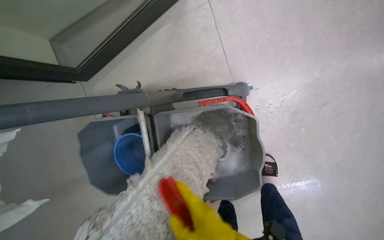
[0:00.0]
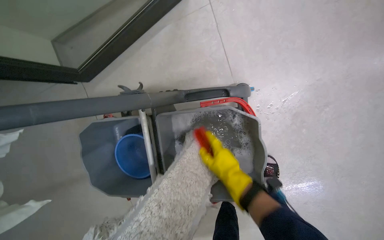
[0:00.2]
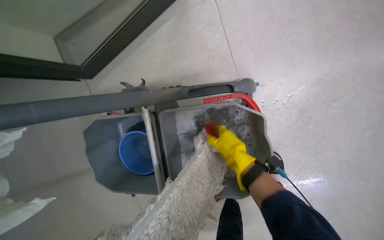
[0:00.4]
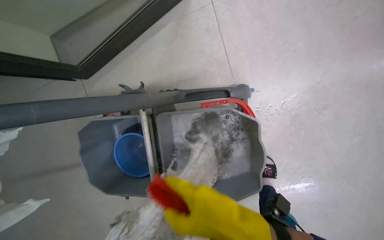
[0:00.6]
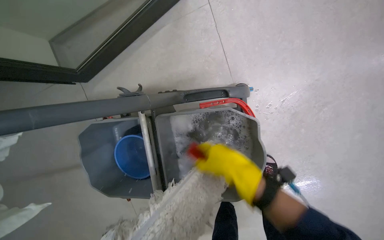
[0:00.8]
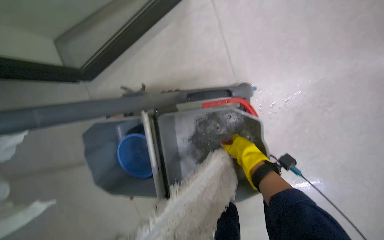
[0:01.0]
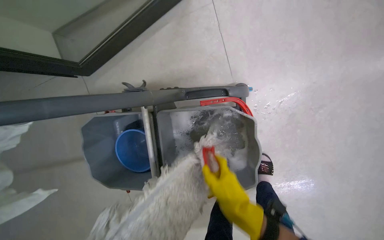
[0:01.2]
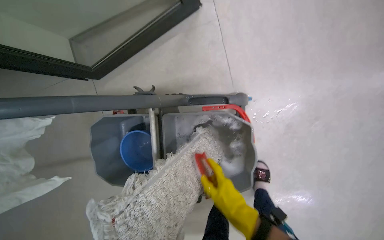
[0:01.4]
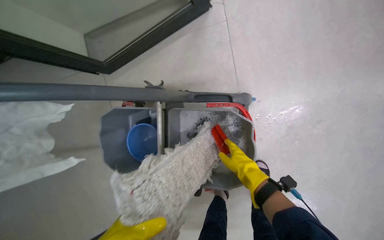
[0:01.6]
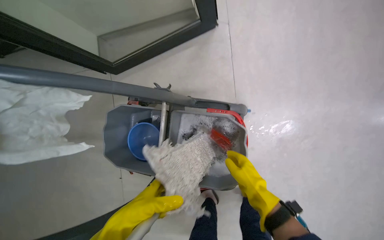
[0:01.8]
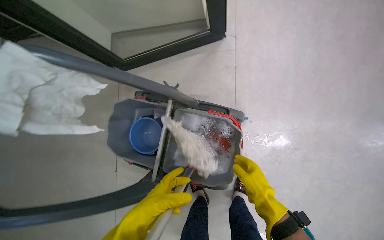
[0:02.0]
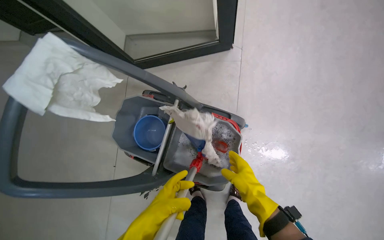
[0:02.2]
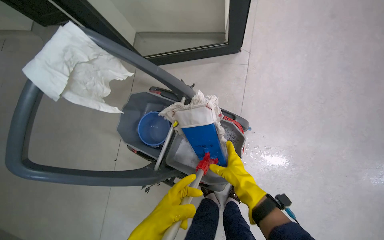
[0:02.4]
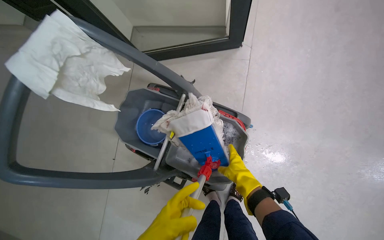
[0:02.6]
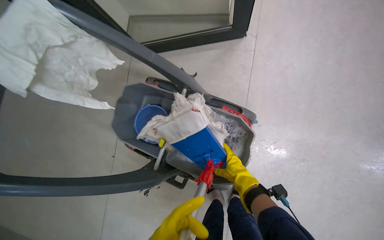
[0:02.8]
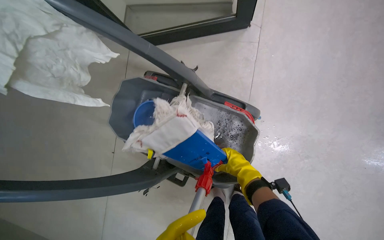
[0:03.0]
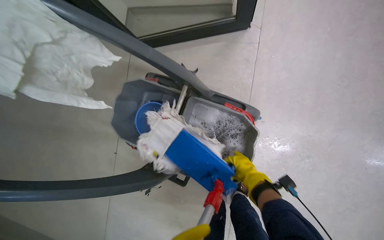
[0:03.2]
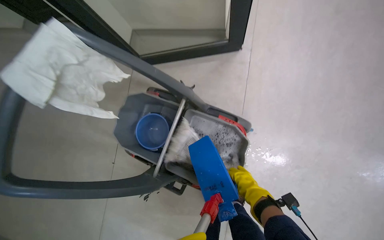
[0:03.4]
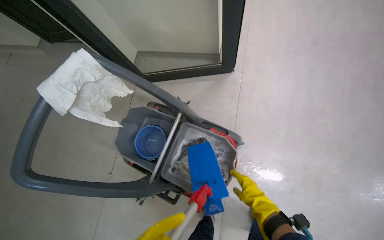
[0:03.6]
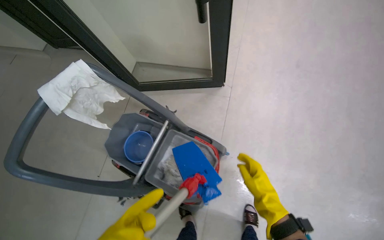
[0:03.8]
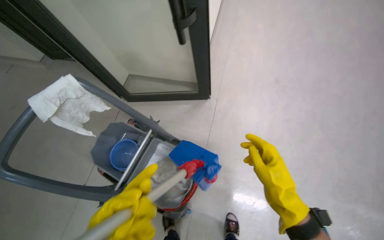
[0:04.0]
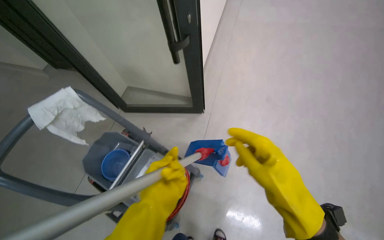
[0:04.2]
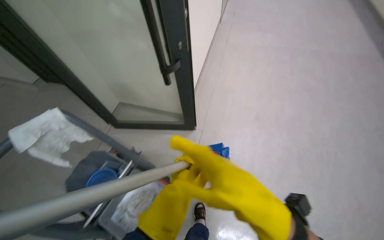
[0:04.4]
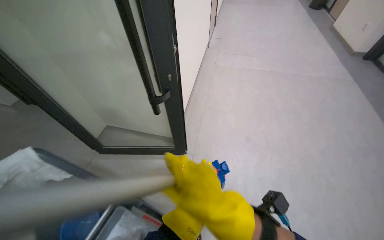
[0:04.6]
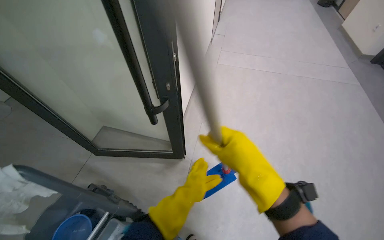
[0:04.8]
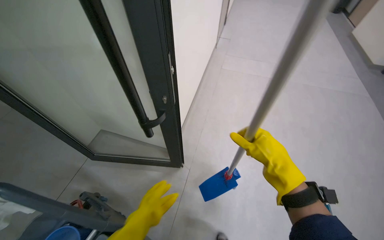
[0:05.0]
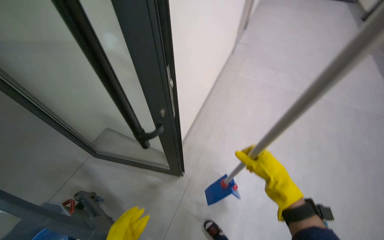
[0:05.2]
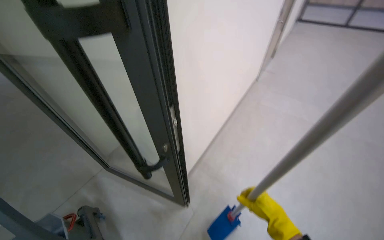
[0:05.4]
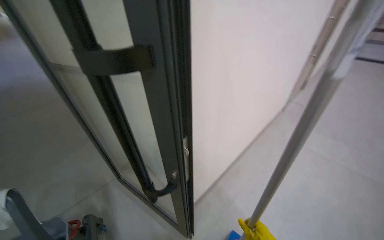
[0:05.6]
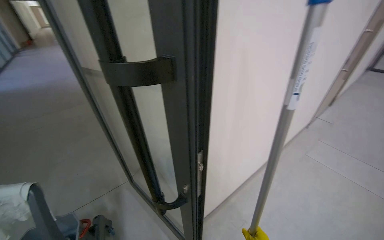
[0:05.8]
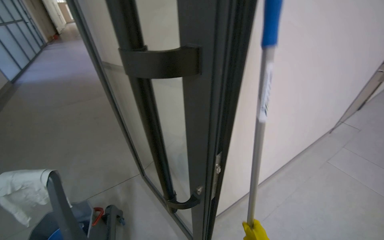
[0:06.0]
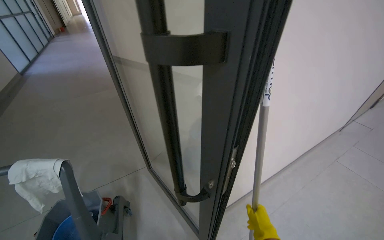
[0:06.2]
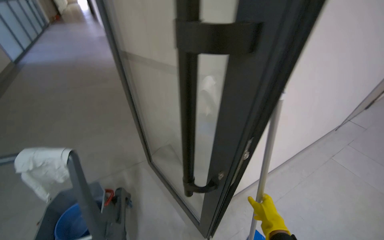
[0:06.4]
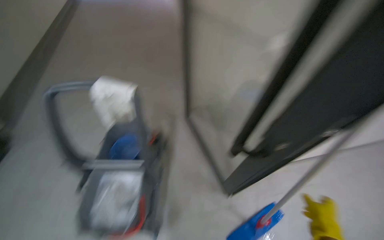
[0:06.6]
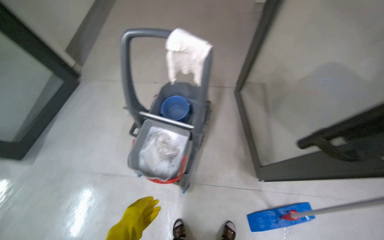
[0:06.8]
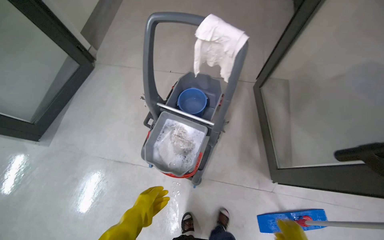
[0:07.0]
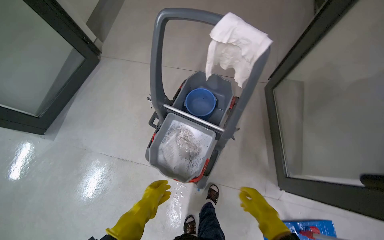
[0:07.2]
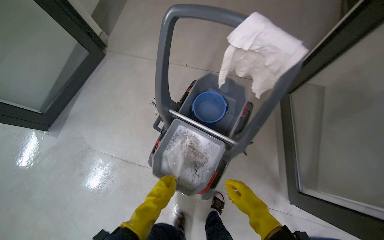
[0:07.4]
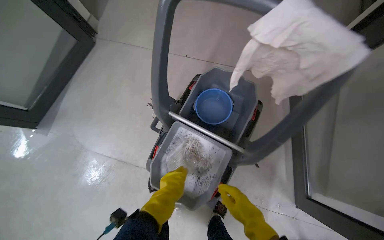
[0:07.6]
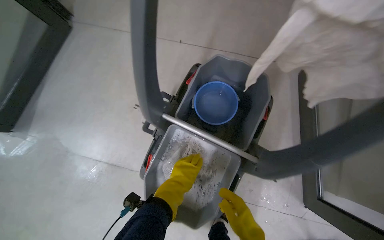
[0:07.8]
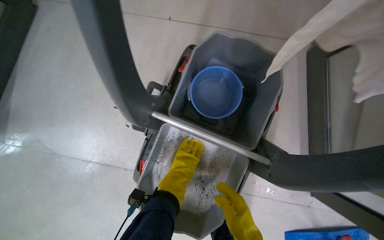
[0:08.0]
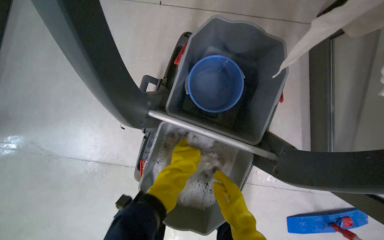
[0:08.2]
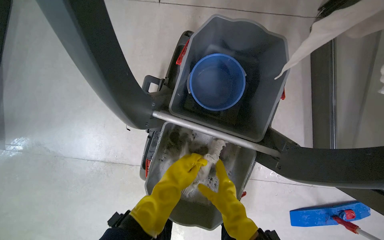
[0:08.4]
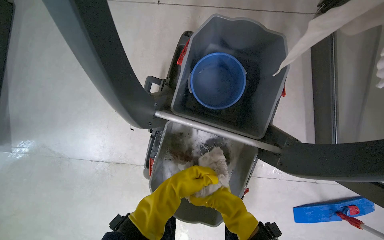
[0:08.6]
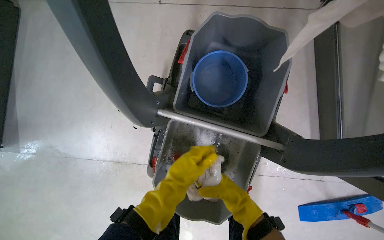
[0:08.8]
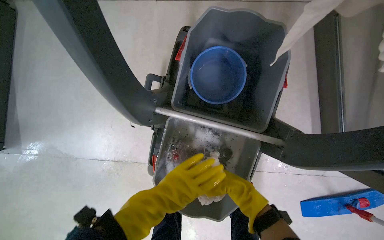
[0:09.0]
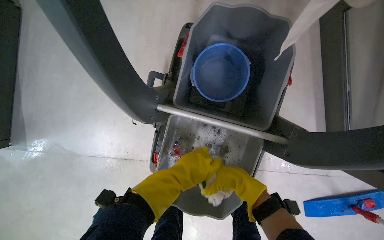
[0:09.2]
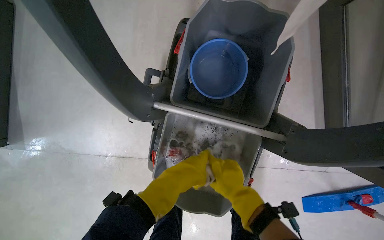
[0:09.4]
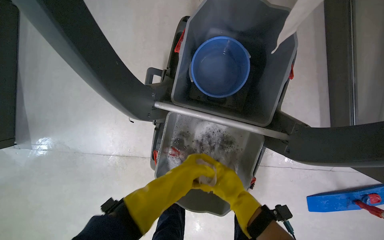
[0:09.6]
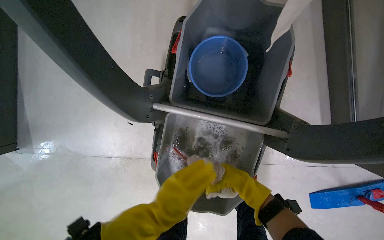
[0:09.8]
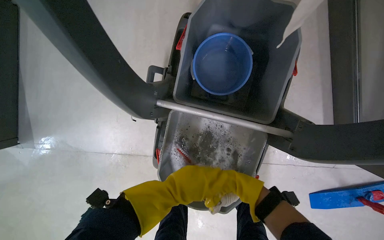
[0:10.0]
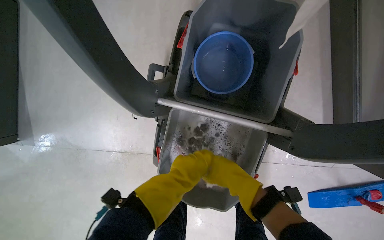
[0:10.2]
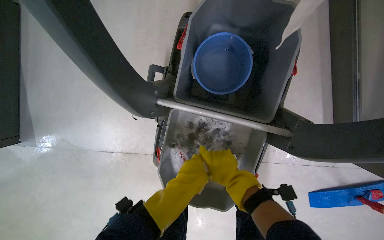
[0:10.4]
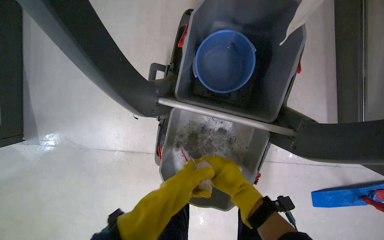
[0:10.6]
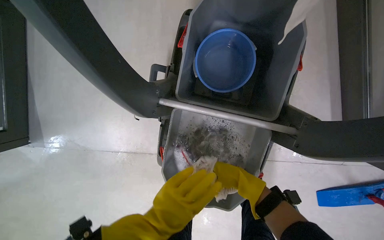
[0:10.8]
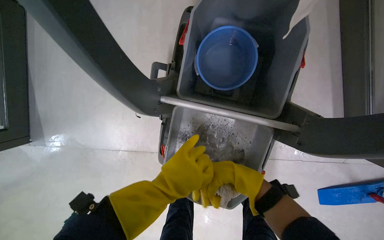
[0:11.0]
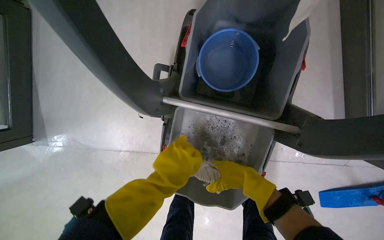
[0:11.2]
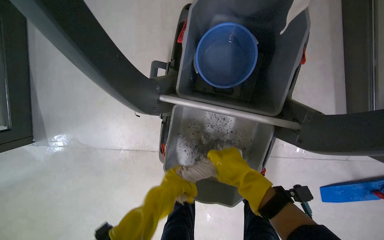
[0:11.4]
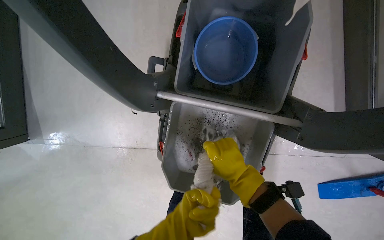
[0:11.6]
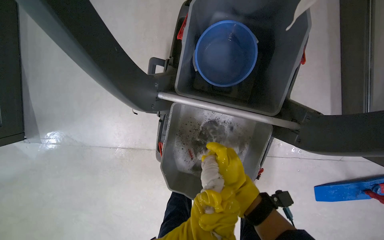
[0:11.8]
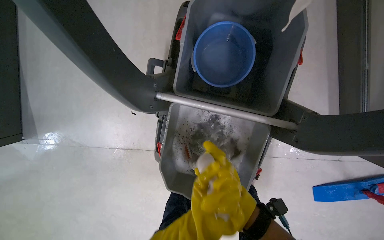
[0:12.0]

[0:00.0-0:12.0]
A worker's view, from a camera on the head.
Job: preparing cleaning supplies.
The whole recording: Cleaning mop head. The worker cleans and wrings the mop head in the cleaning cart bucket.
0:00.0 to 0:01.6: The right hand swings nearer and farther, some 20 cm each way, with 3 reversals.
0:03.0 to 0:04.4: The wearer moves roughly 40 cm. The view tips upward by some 30 degrees.
0:04.4 to 0:06.0: The head travels some 50 cm. The wearer's head swings some 40 degrees to the left. The camera pitches upward, by roughly 20 degrees.
0:06.0 to 0:07.6: The camera is carried some 70 cm. The head rotates roughly 50 degrees to the left. The view tilts about 40 degrees downward.
0:07.6 to 0:09.0: The camera pitches downward, by about 15 degrees.
0:10.4 to 0:12.0: The left hand heads down the picture, covering roughly 15 cm. The right hand moves nearer and farther over approximately 15 cm, changing direction 2 times.

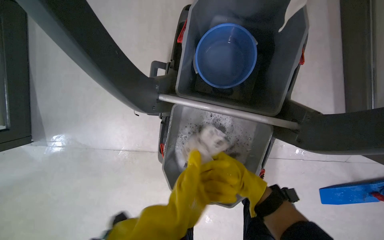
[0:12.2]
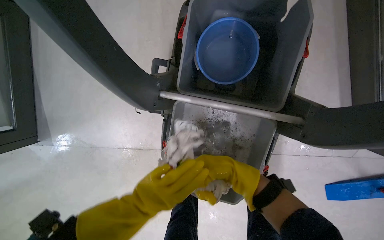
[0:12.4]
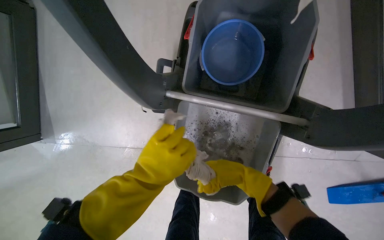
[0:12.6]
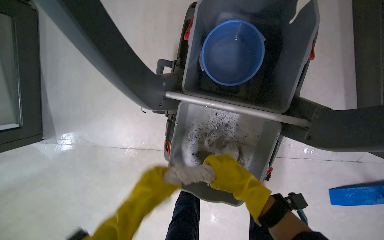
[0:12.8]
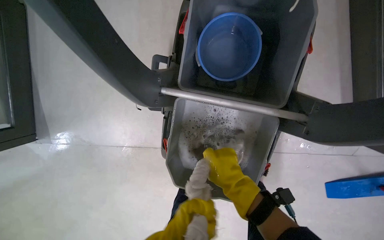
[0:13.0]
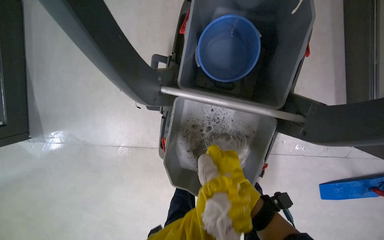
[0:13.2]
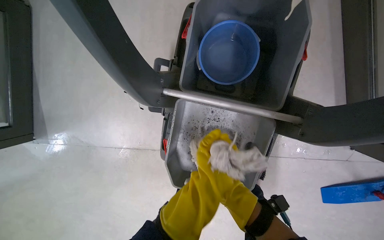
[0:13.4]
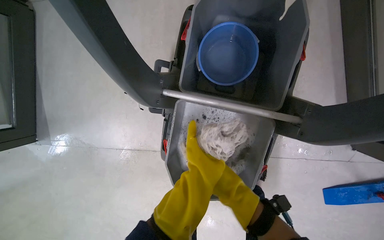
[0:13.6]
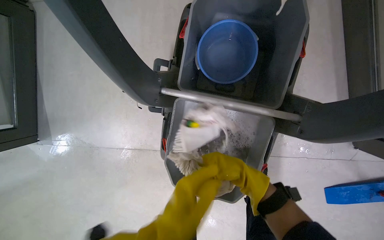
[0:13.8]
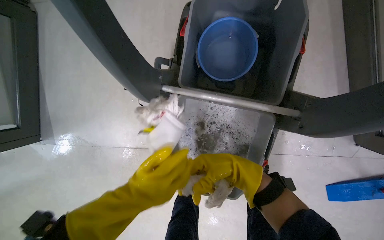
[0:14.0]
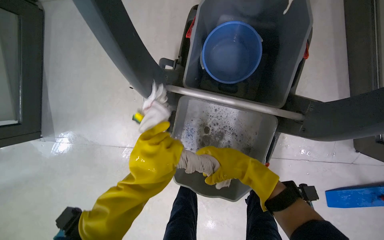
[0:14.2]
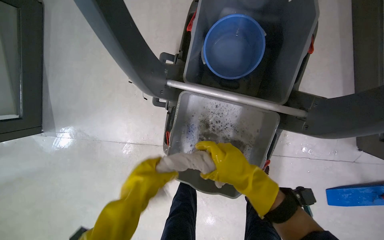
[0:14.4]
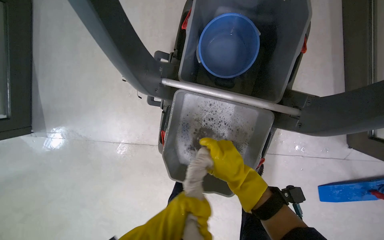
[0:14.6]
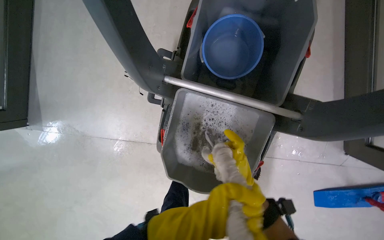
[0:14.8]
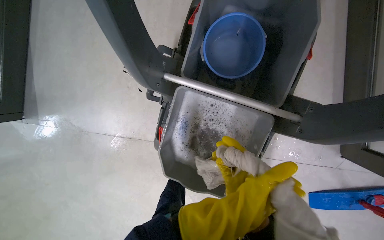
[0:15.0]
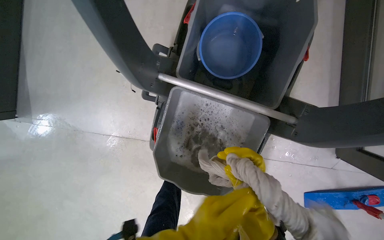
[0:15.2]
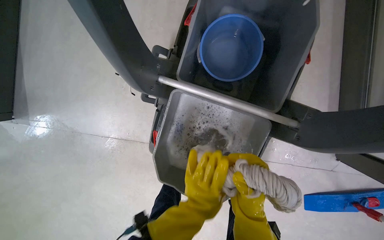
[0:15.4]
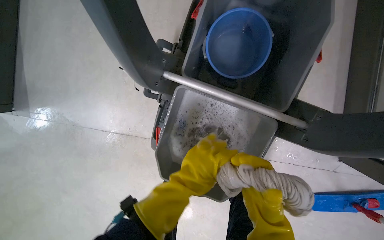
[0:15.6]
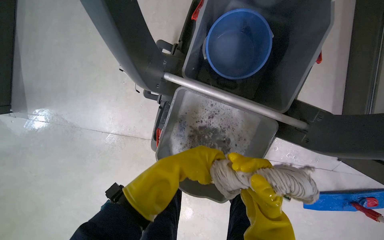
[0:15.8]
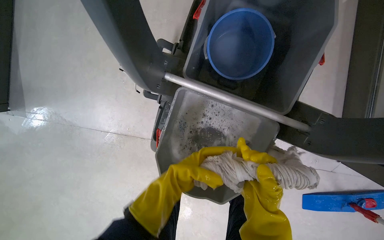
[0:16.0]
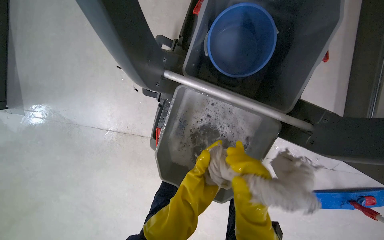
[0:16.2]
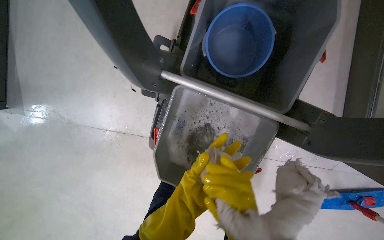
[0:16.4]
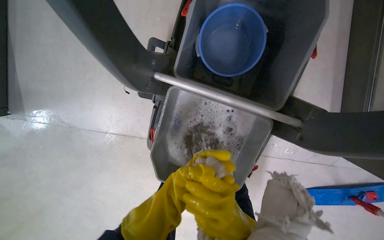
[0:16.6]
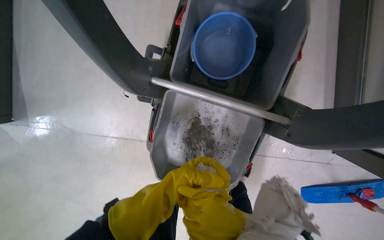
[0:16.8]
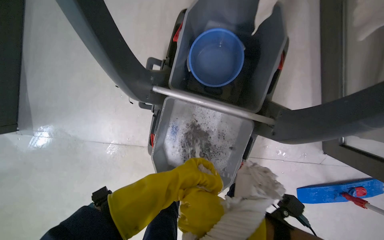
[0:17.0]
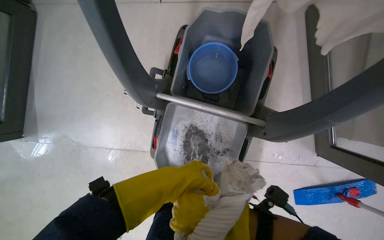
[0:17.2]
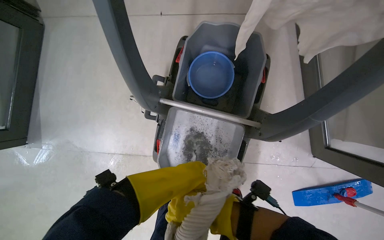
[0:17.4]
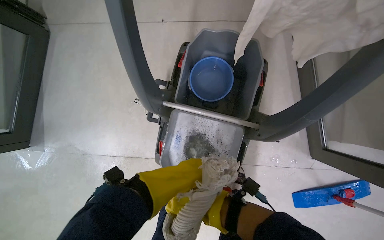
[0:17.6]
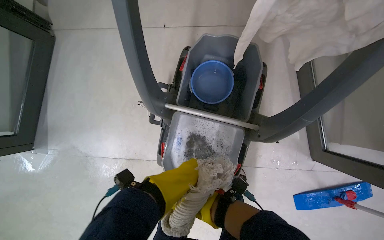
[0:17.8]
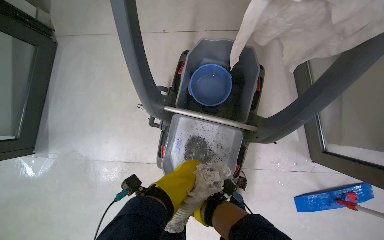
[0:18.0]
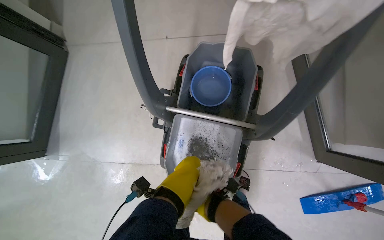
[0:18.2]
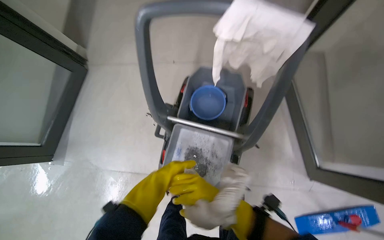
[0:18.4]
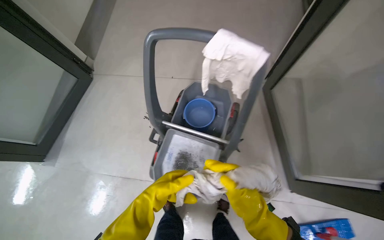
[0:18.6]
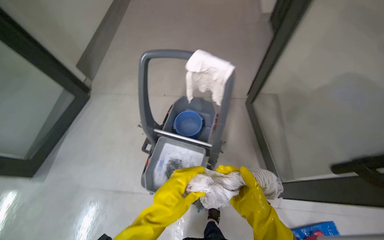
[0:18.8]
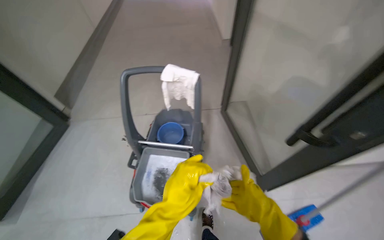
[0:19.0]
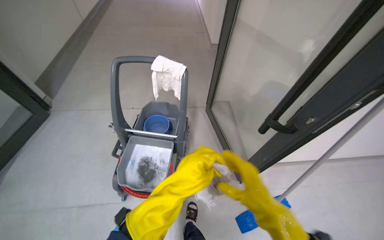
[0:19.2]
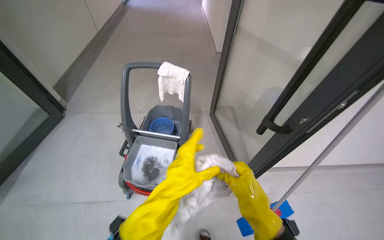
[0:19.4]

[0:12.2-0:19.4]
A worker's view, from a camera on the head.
Job: preparing cleaning supplies.
The whole recording: Cleaning mop head. The worker cleans and wrings the mop head in the cleaning cart bucket.
0:12.2 to 0:13.6: The right hand shifts some 15 cm to the left.
0:13.6 to 0:15.0: The right hand heads to the right and farther from the camera, covering approximately 25 cm.
0:16.6 to 0:18.0: The view tilts about 15 degrees upward. The left hand is displaced up the picture by about 10 cm.
0:18.0 to 0:19.4: The head travels roughly 70 cm. The camera pitches upward, by approximately 40 degrees.
